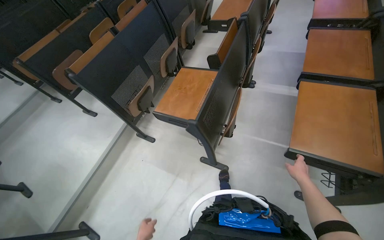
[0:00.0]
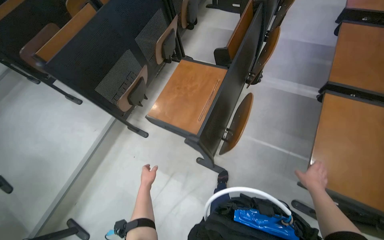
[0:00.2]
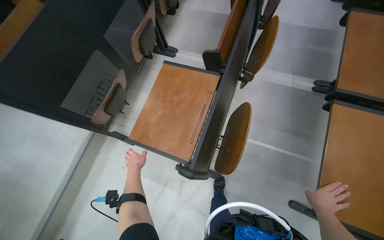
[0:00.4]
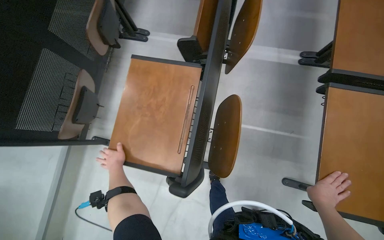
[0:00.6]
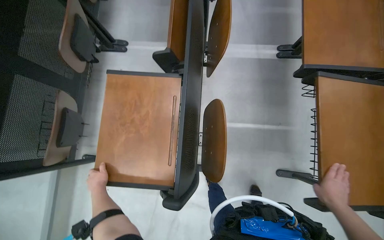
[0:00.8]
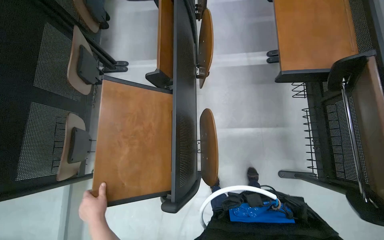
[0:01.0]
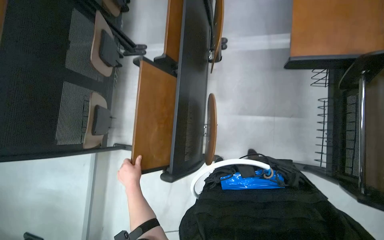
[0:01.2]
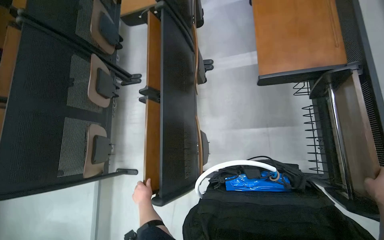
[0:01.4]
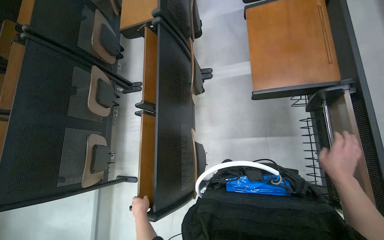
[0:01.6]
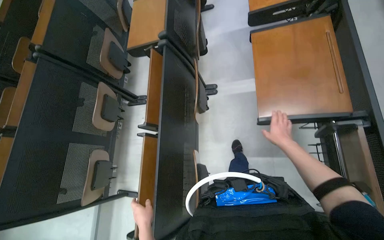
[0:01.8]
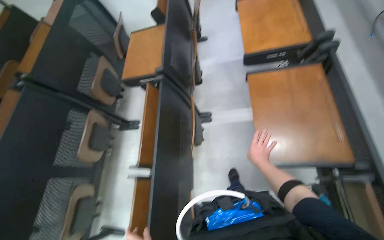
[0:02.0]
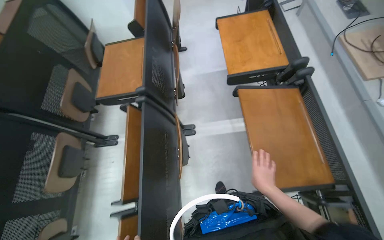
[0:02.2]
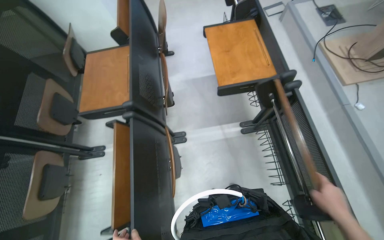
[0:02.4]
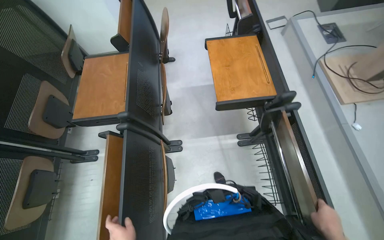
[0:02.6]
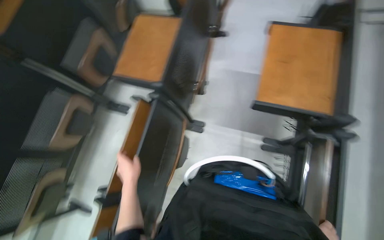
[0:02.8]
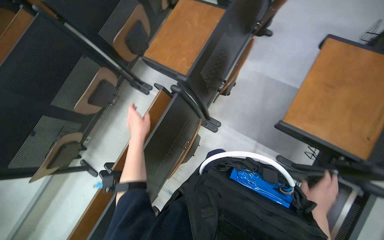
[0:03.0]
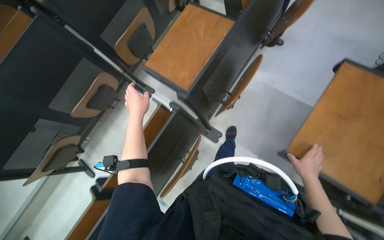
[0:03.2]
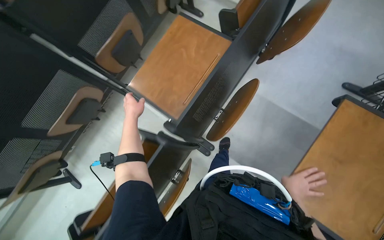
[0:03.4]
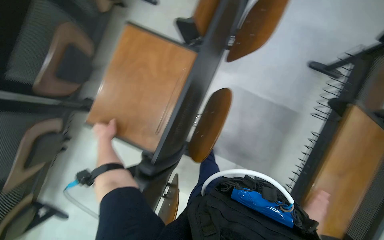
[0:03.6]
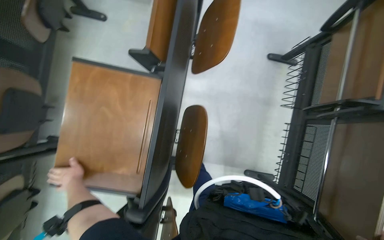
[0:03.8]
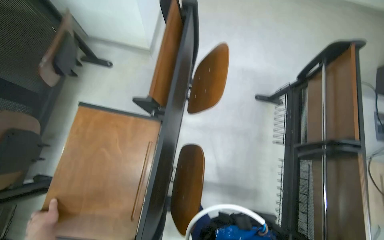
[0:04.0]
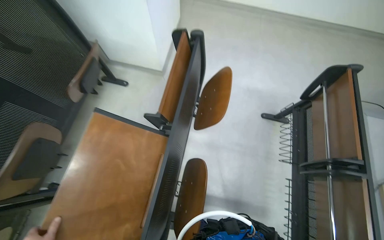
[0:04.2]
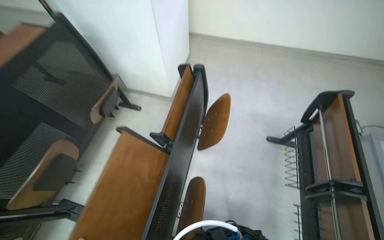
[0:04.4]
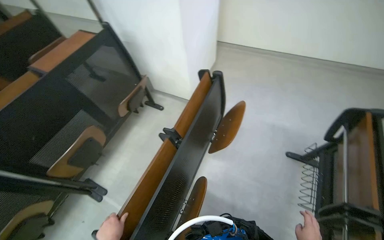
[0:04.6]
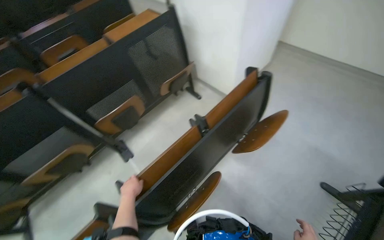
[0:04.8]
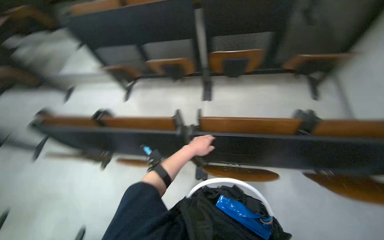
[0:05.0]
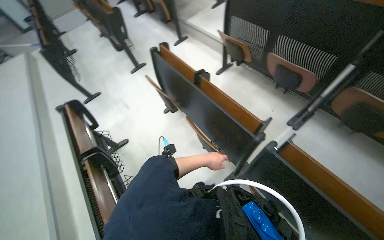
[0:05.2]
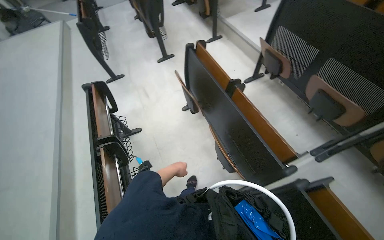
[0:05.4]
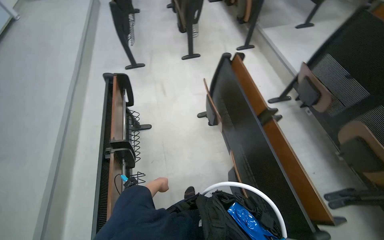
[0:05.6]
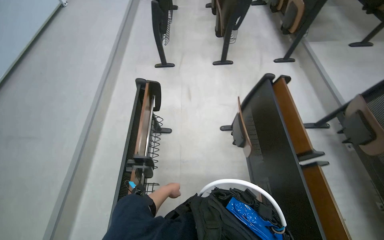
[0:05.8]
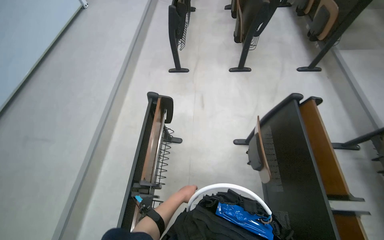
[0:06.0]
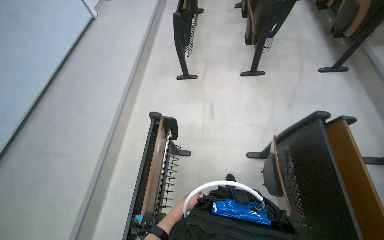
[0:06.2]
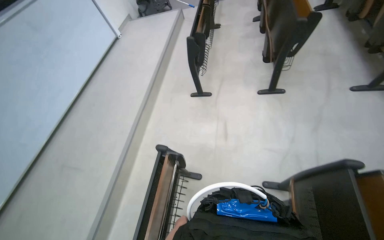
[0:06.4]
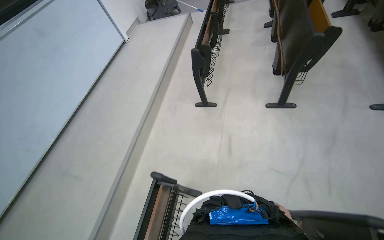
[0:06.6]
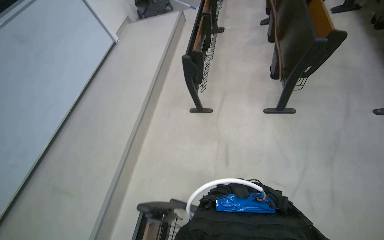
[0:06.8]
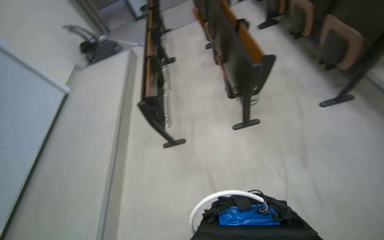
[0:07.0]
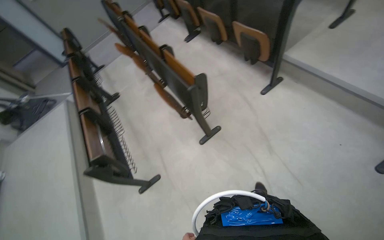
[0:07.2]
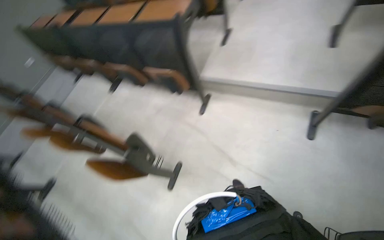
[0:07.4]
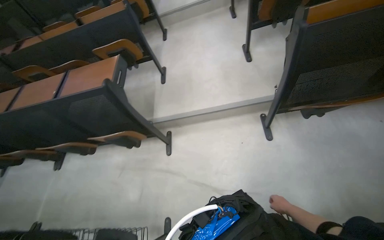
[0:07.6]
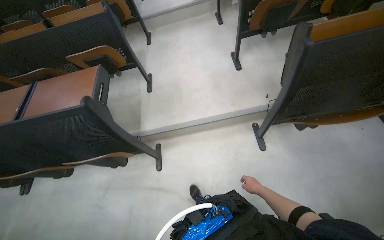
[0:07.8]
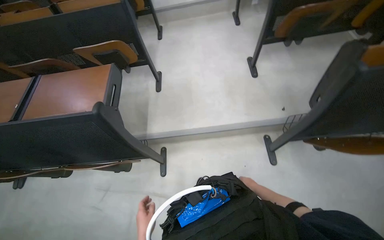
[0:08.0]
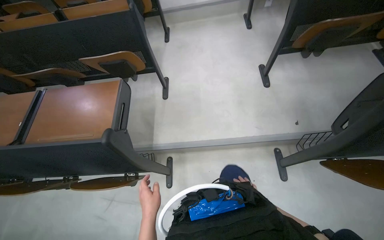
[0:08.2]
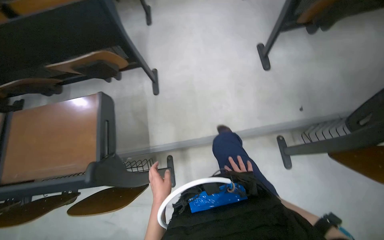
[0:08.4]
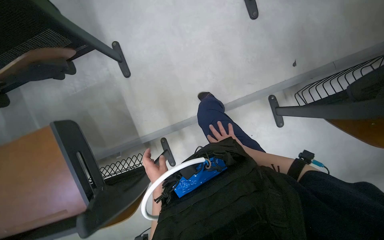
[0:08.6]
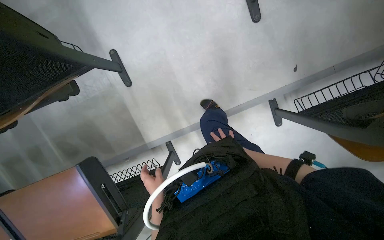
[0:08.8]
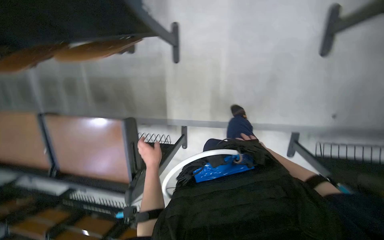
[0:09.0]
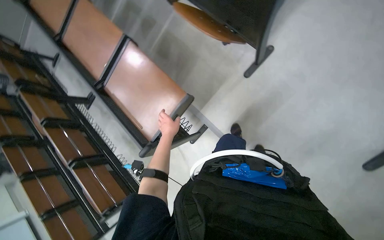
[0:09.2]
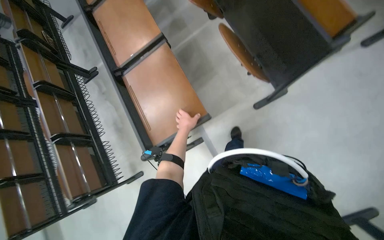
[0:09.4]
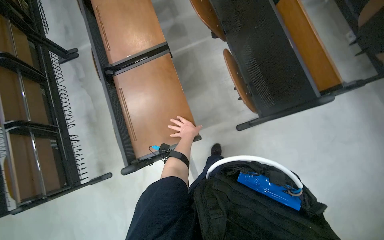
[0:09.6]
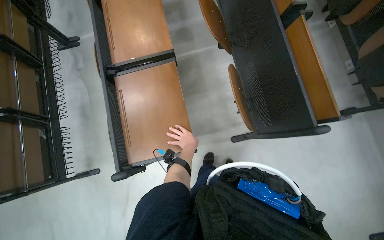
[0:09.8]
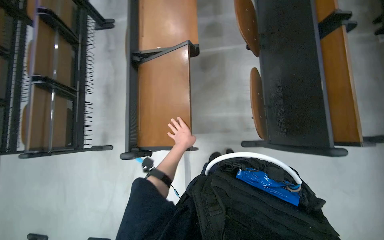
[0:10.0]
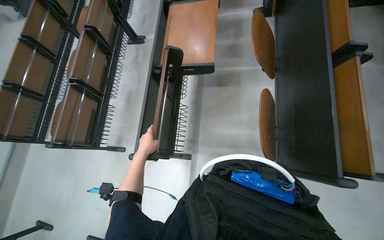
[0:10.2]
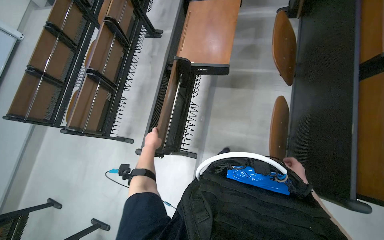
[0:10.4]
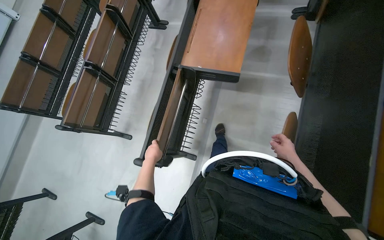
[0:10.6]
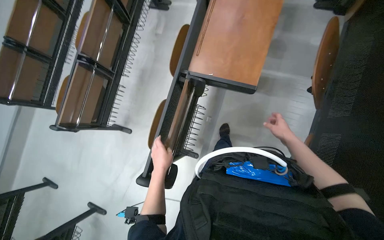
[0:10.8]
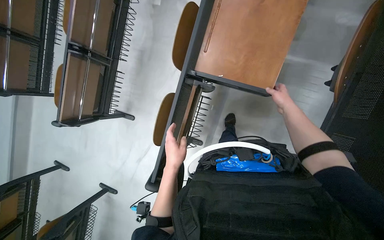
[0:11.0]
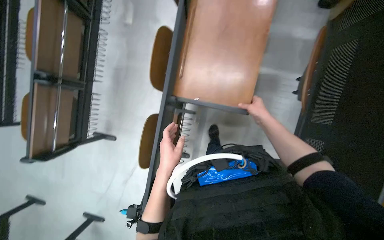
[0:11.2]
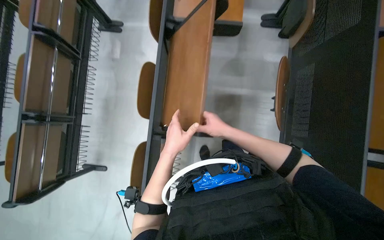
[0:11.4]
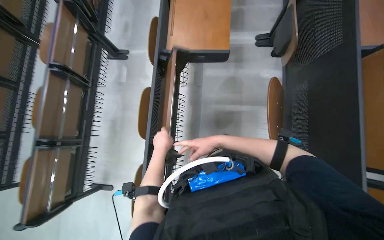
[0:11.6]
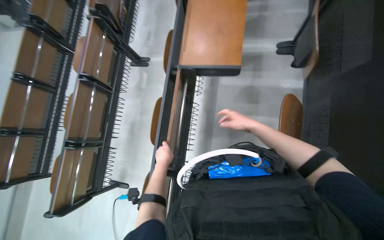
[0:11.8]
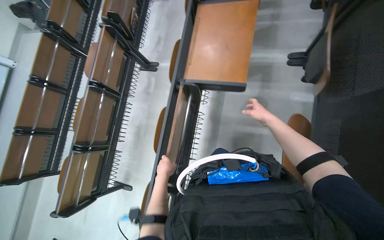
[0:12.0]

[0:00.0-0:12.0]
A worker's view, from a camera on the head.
Job: organizing items.
The whole recording: Folding classroom desks. The worker clears bottles from desks and folds classroom desks.
0:00.0 to 0:01.6: The camera travels roughly 60 cm. The view tips downward by some 15 degrees.
0:01.6 to 0:03.0: The wearer moves about 60 cm. The scene turns roughly 35 degrees clockwise in the picture.
0:03.0 to 0:04.4: The camera is carried some 60 cm. The wearer looks roughly 20 degrees further upward.
0:04.4 to 0:06.0: The head travels approximately 80 cm. The wearer looks some 130 degrees further to the left. The wearer looks about 15 degrees further downward.
0:06.0 to 0:07.6: The head travels about 1.5 m. The head rotates some 95 degrees to the right. The wearer looks about 30 degrees further upward.
0:07.6 to 0:09.0: The head travels some 1 m. The view tips downward by some 35 degrees.
0:09.0 to 0:10.4: The camera is carried roughly 50 cm. The scene turns roughly 100 degrees clockwise in the picture.
0:10.4 to 0:12.0: The camera travels some 60 cm.

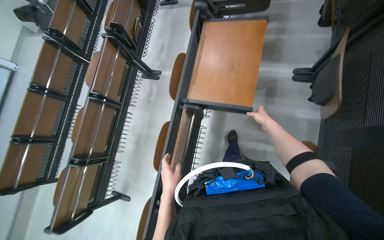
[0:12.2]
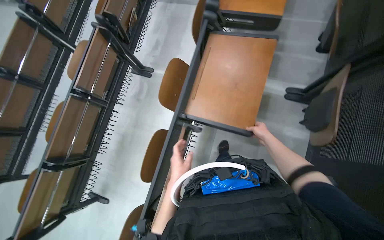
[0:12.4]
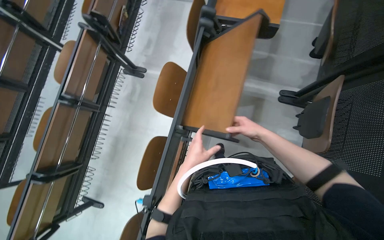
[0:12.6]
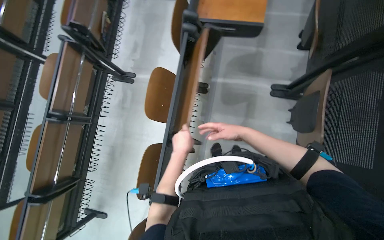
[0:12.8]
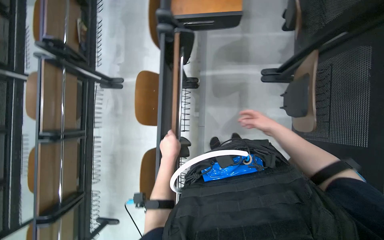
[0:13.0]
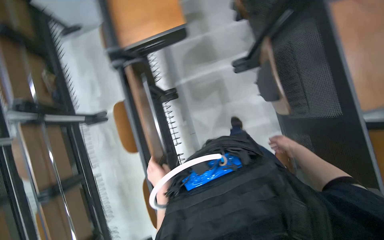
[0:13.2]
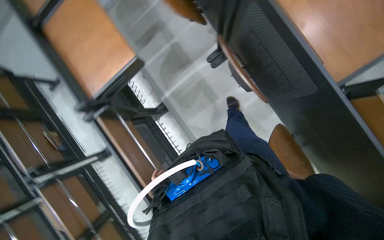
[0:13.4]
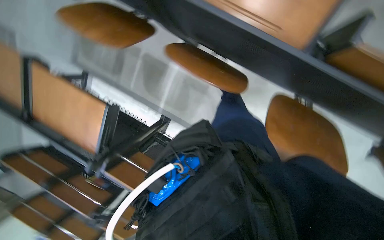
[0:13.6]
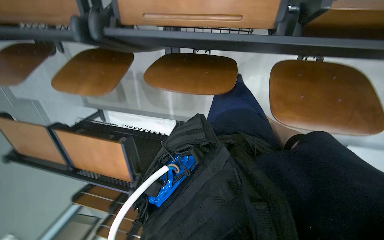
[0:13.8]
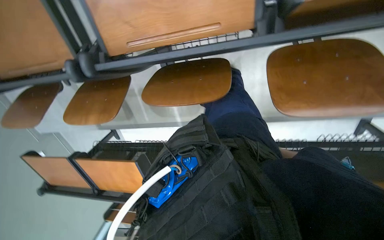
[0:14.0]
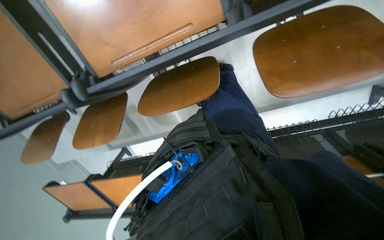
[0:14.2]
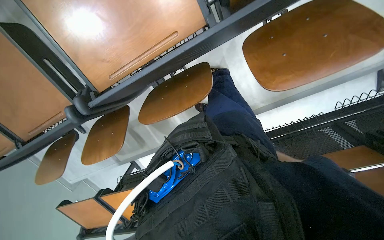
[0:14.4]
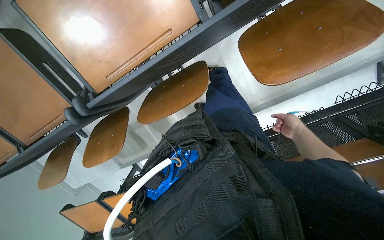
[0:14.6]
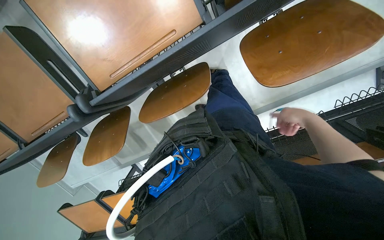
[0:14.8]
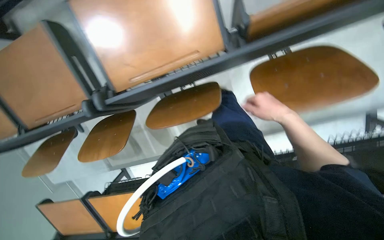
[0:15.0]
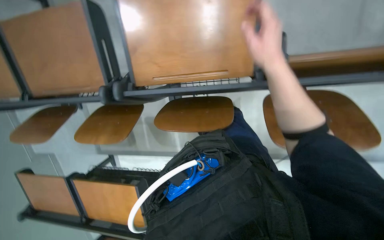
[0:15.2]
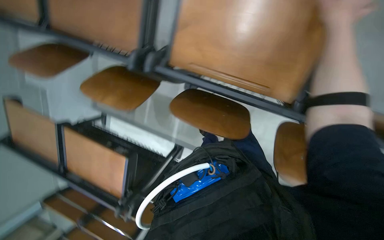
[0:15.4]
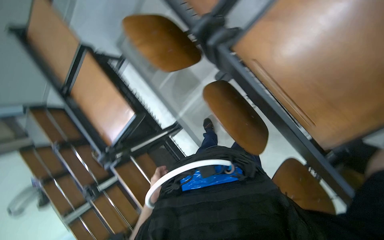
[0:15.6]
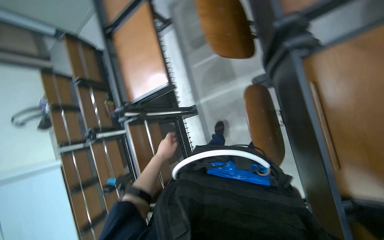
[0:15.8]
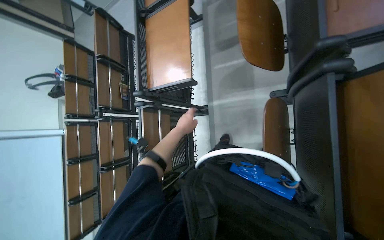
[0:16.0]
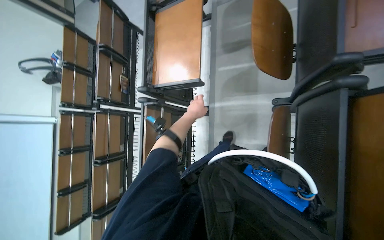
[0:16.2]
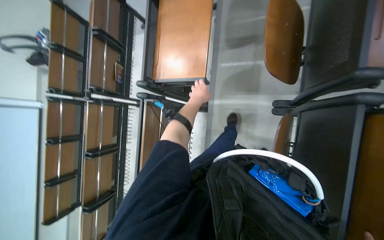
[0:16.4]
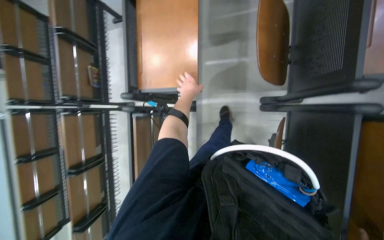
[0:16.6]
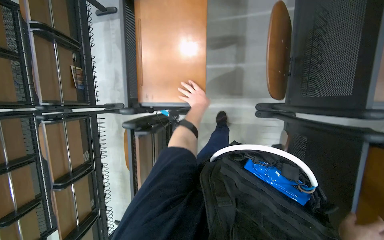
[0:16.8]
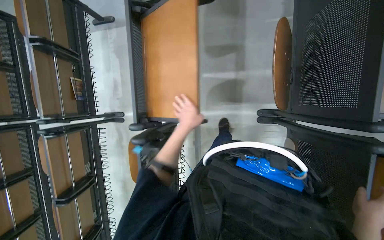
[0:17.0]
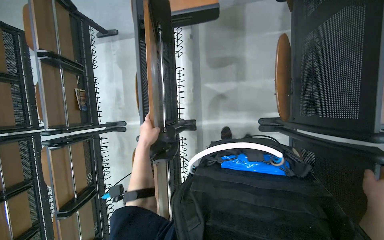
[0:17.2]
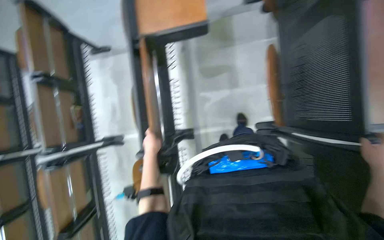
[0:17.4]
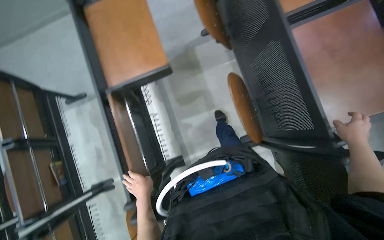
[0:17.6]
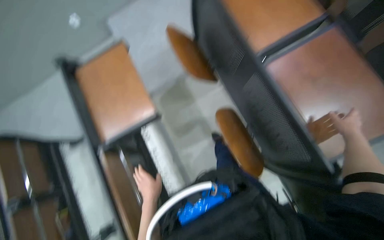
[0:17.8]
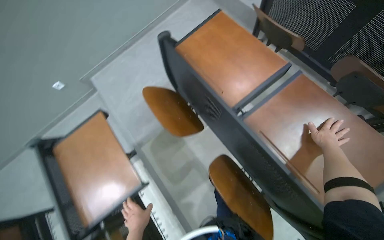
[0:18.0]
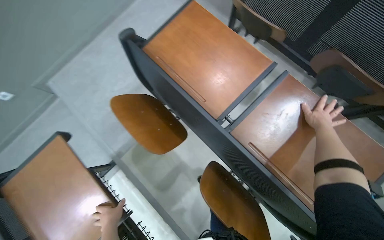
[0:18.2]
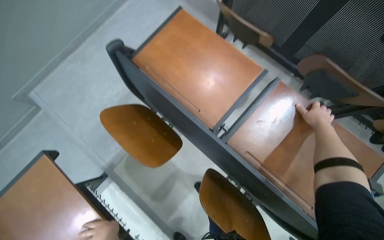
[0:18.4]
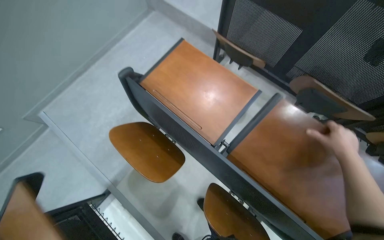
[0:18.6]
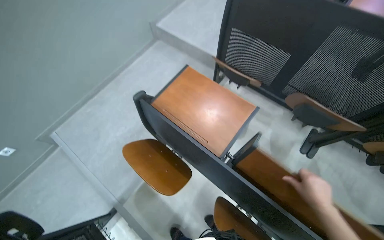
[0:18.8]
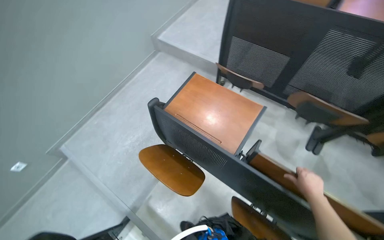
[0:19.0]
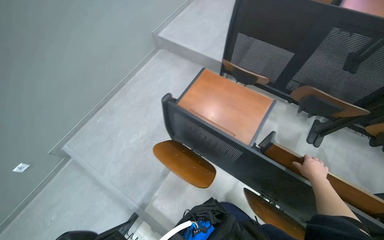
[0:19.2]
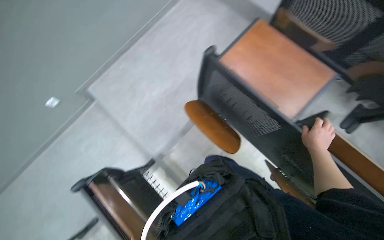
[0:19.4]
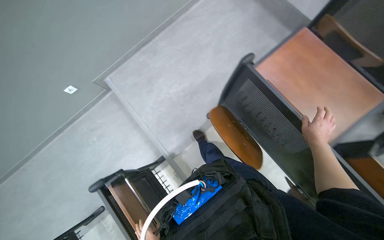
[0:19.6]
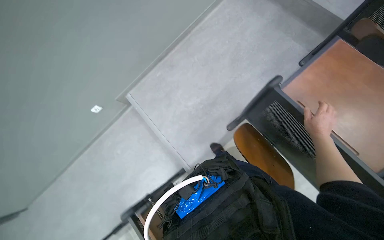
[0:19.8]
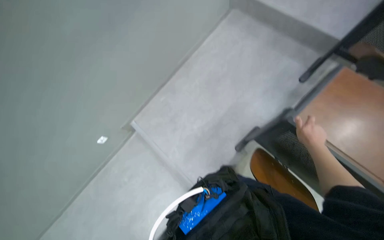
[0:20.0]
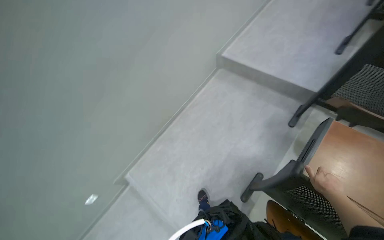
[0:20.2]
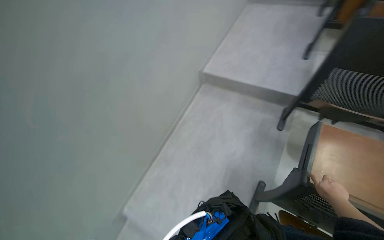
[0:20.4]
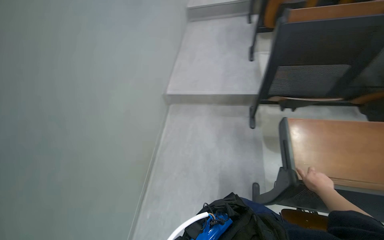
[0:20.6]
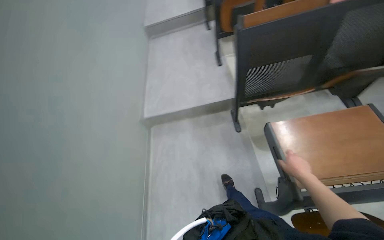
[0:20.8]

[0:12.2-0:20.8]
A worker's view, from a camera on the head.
Job: organizing items.
The whole recording: Folding classroom desks. The worker clears bottles from desks and folds classroom desks.
0:12.2 to 0:13.6: The scene turns about 50 degrees counterclockwise in the picture.
0:13.6 to 0:15.0: The camera sweeps to the left, by about 20 degrees. The scene rotates counterclockwise by some 45 degrees.
0:15.0 to 0:16.6: The head travels some 60 cm. The view pans to the right by about 15 degrees. The wearer looks roughly 25 degrees further downward. The scene turns approximately 105 degrees clockwise in the picture.
0:16.6 to 0:18.0: The camera travels about 40 cm. The head rotates roughly 40 degrees to the right. The camera pitches upward, by some 30 degrees.
0:18.0 to 0:19.4: The wearer moves to the left, approximately 40 cm.
0:19.4 to 0:20.8: The wearer moves about 60 cm. The head turns to the right by some 45 degrees. The camera pitches upward, by approximately 30 degrees.
